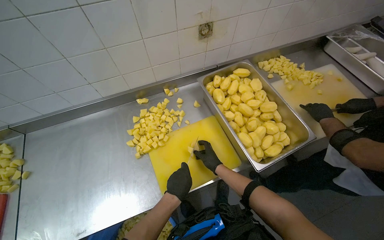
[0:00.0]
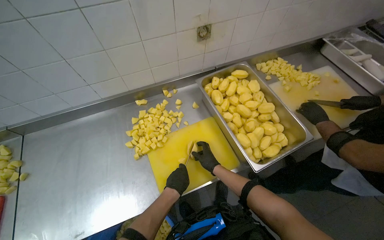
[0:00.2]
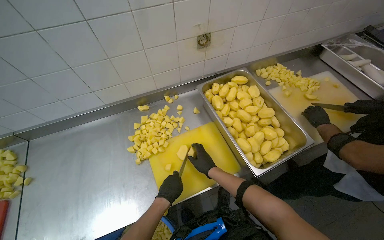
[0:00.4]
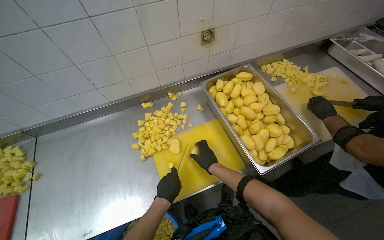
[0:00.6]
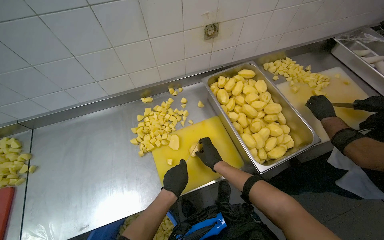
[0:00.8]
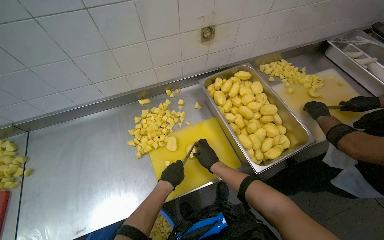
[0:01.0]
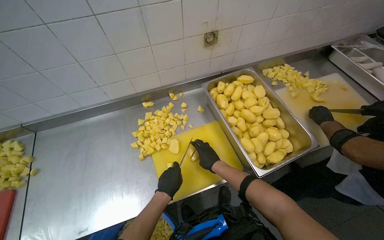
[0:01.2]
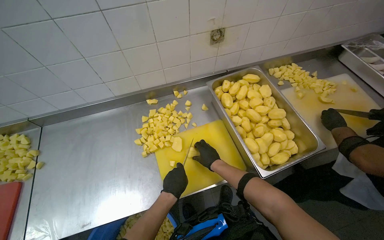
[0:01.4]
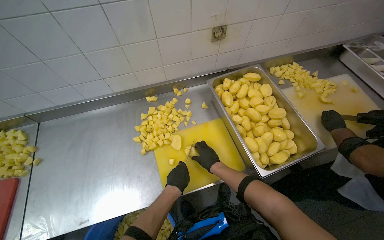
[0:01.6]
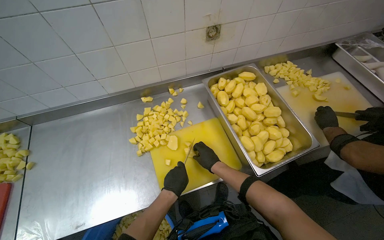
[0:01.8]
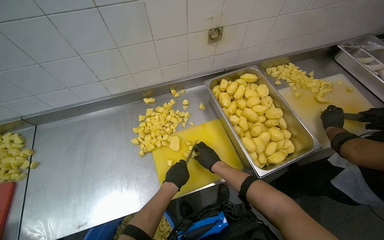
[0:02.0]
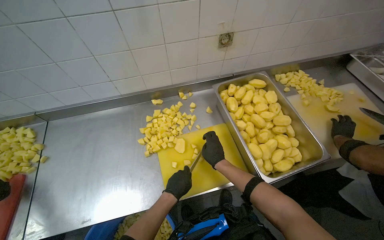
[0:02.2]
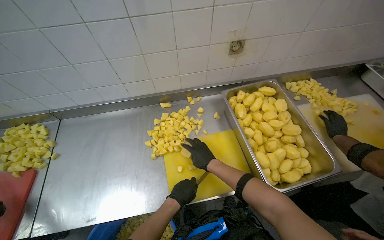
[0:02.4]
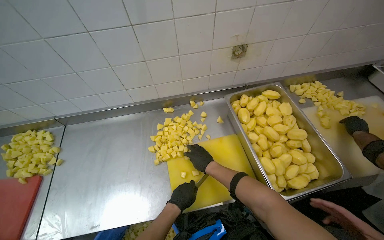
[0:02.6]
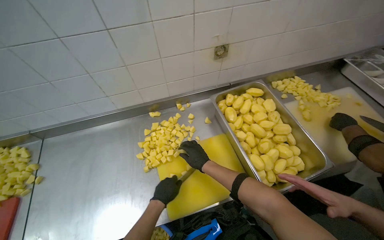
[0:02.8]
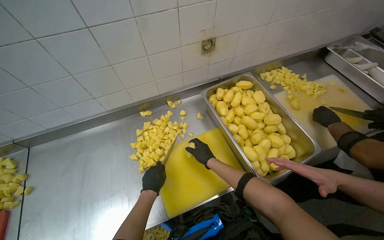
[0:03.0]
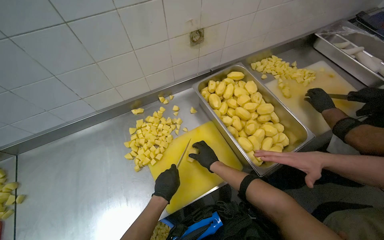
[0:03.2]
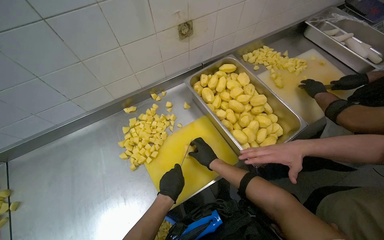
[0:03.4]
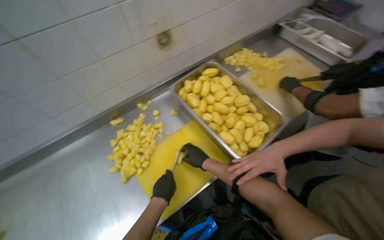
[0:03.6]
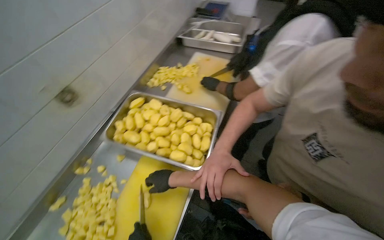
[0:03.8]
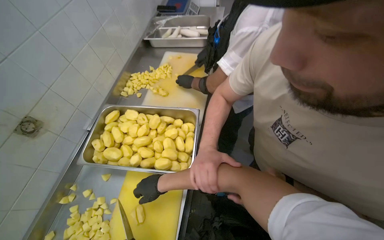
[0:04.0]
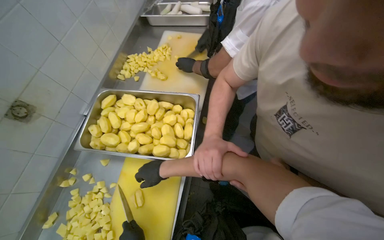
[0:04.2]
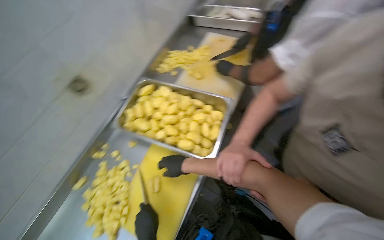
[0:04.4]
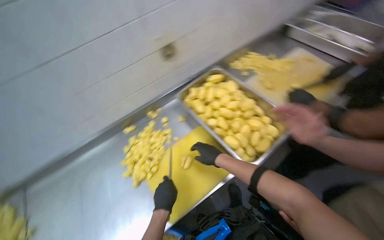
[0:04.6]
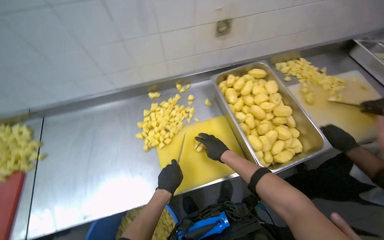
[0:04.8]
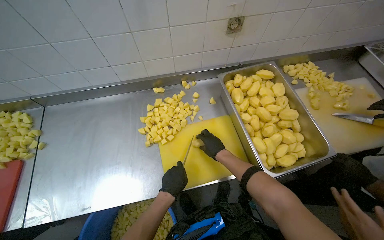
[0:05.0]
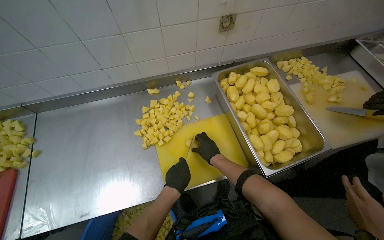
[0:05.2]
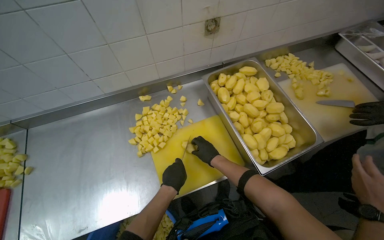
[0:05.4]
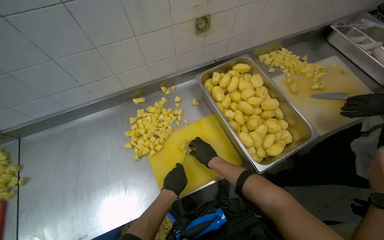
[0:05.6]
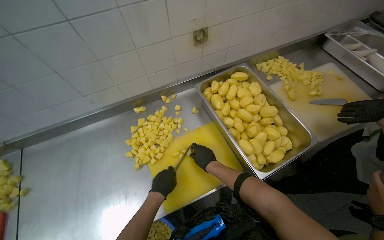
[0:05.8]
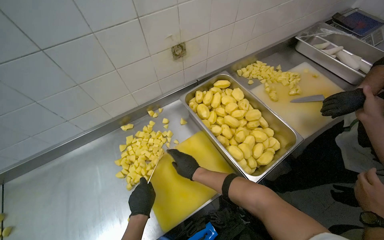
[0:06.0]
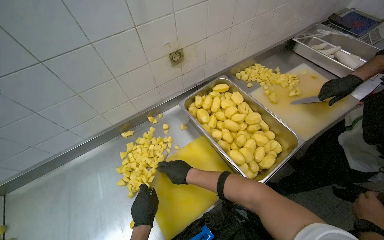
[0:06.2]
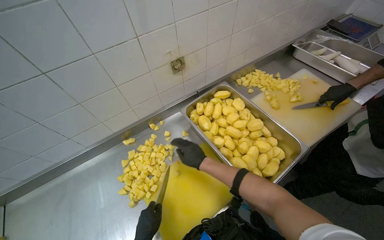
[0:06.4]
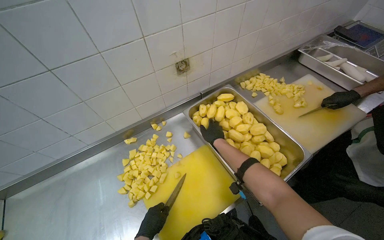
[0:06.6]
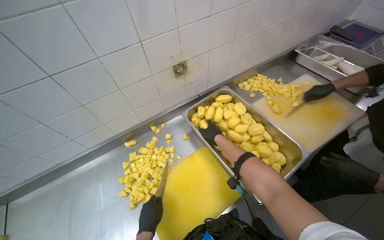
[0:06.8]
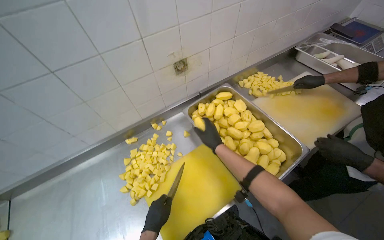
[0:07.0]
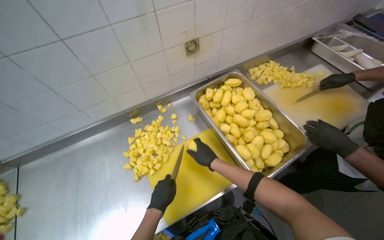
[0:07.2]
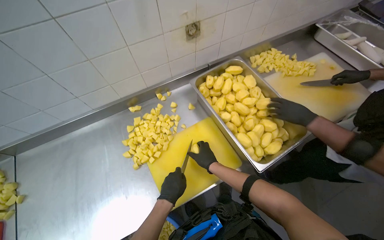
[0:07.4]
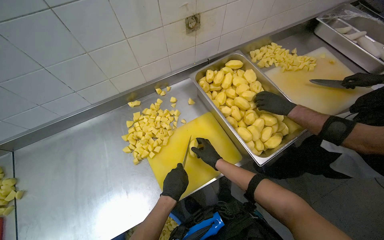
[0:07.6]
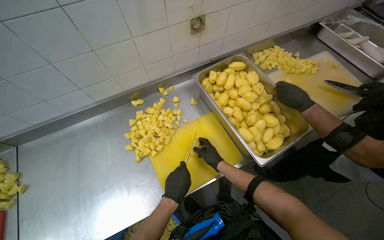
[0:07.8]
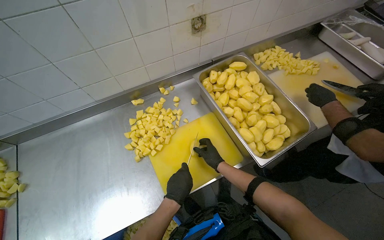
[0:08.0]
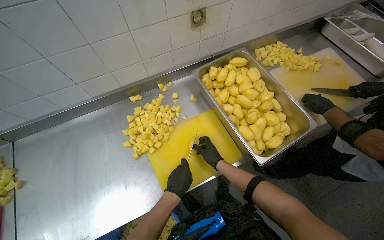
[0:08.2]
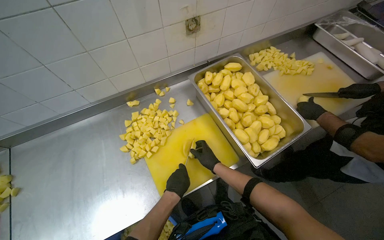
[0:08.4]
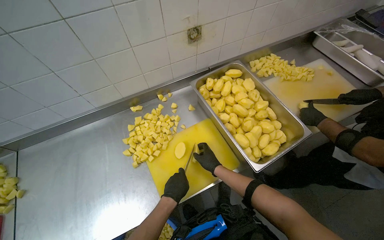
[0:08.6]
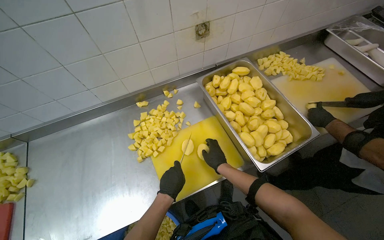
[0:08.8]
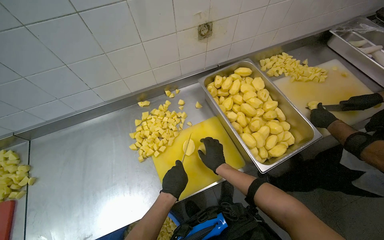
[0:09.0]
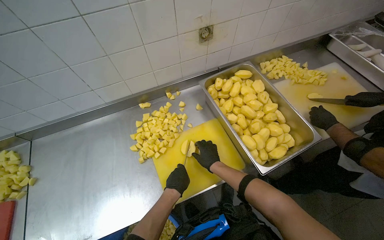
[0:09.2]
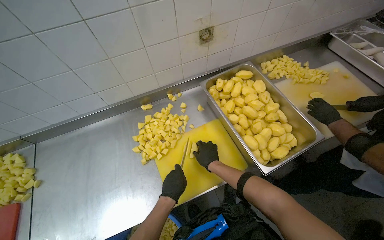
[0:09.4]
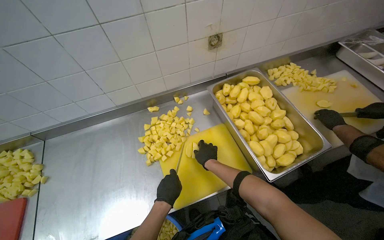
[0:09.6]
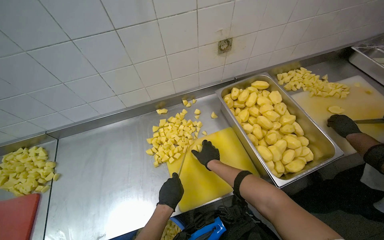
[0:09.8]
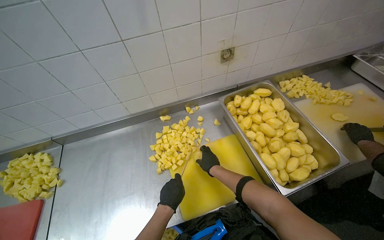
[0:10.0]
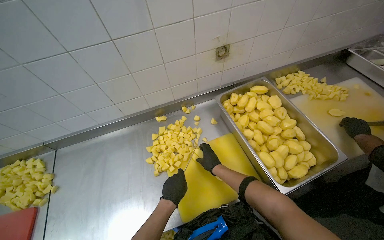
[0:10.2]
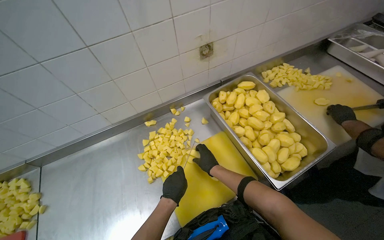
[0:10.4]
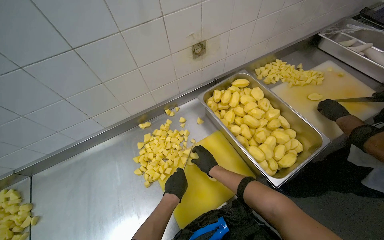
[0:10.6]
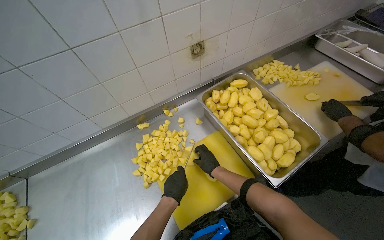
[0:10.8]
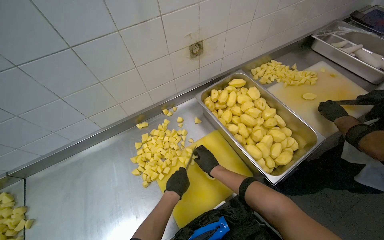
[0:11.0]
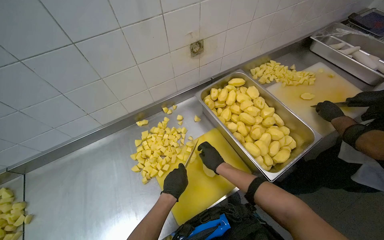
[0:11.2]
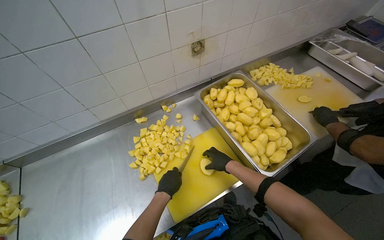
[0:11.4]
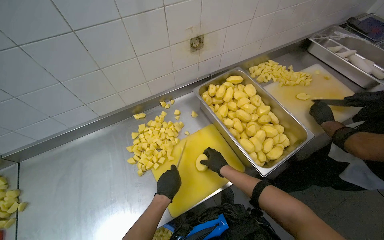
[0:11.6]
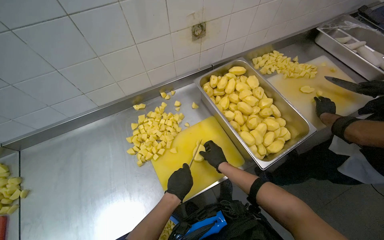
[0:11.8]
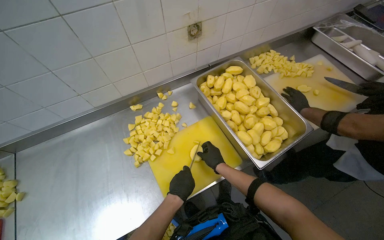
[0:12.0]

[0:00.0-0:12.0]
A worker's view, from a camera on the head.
Job: preparing food.
The whole recording: Cutting peeled potatoes into cubes. The worker continues cutting peeled potatoes into cubes on a yellow cutting board.
0:01.6 to 0:03.0: The left hand heads to the left and farther from the camera, covering approximately 10 cm.
0:03.0 to 0:04.4: The head rotates roughly 45 degrees to the right.
0:04.4 to 0:06.0: The head turns to the left by some 35 degrees.
0:06.0 to 0:07.6: The right hand reaches about 20 cm up the picture, then returns.
0:07.6 to 0:09.0: The hands make small movements and keep their place.

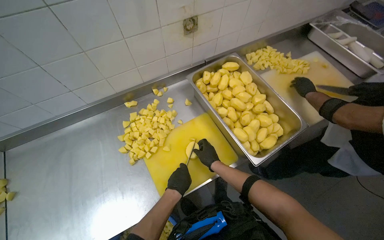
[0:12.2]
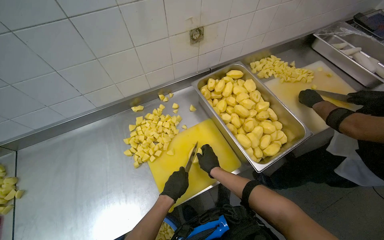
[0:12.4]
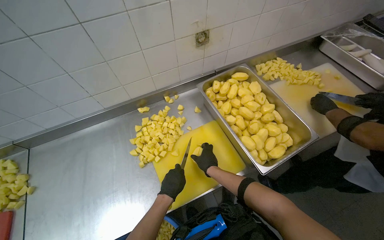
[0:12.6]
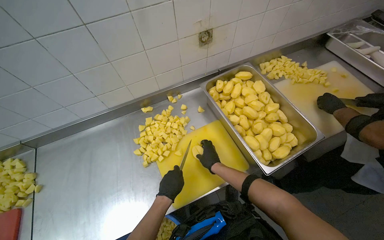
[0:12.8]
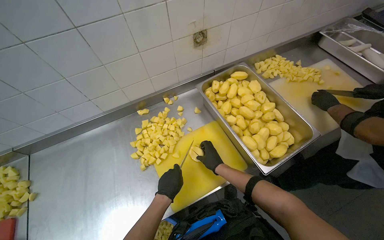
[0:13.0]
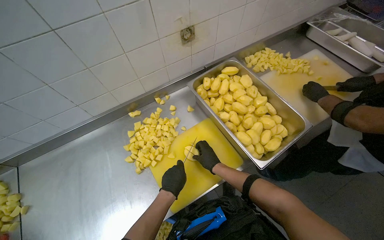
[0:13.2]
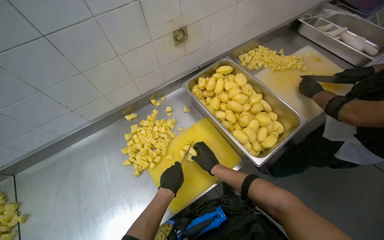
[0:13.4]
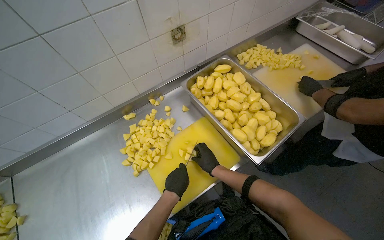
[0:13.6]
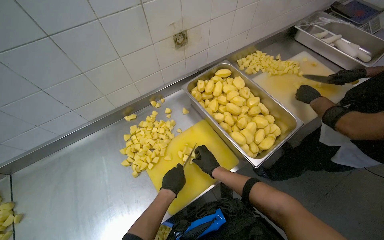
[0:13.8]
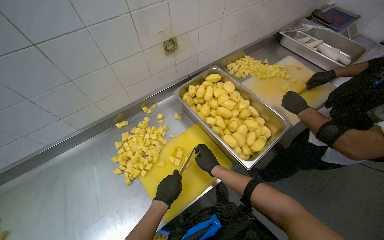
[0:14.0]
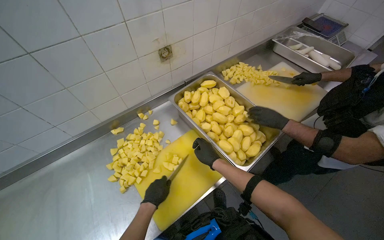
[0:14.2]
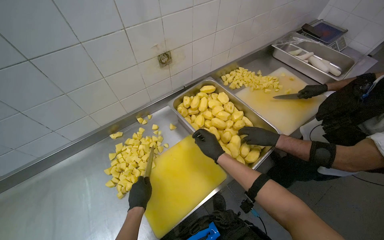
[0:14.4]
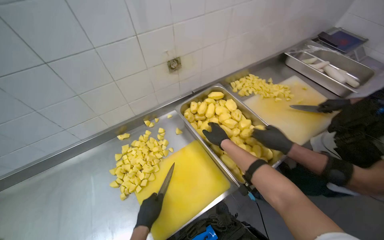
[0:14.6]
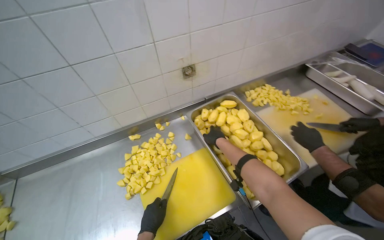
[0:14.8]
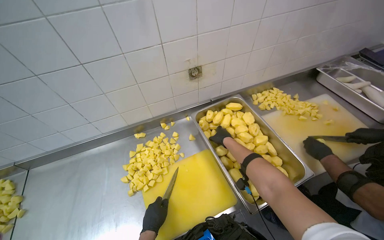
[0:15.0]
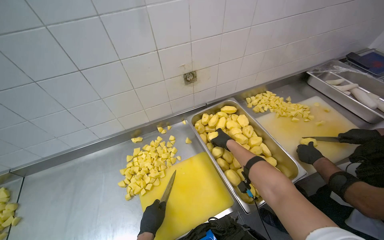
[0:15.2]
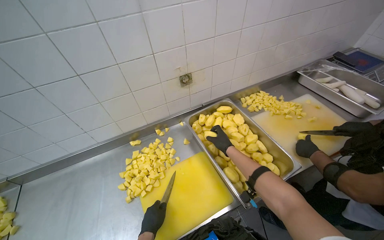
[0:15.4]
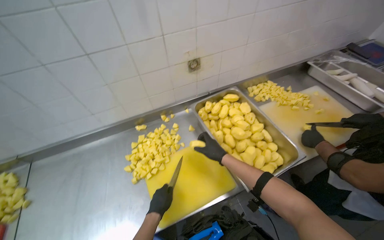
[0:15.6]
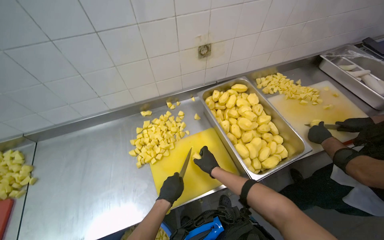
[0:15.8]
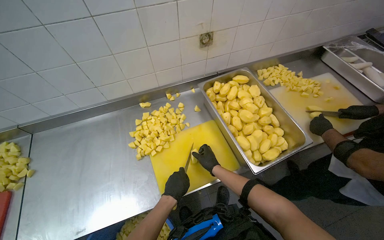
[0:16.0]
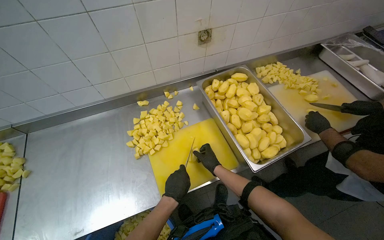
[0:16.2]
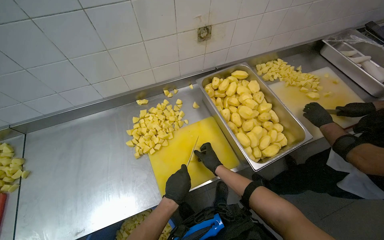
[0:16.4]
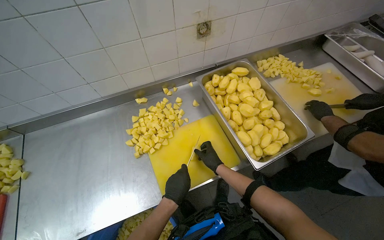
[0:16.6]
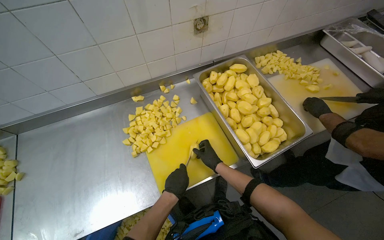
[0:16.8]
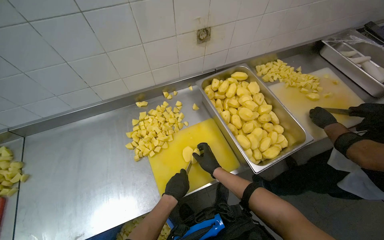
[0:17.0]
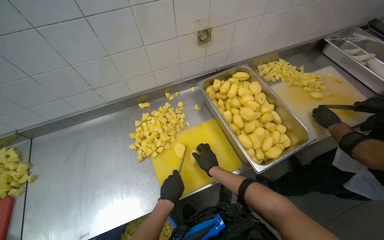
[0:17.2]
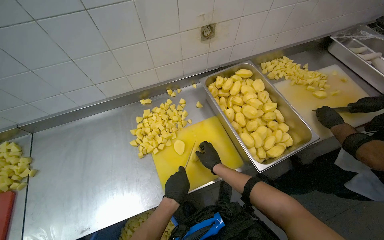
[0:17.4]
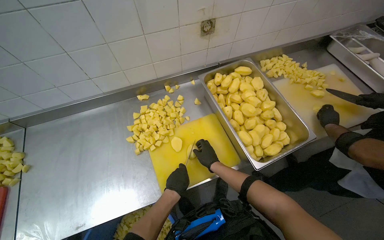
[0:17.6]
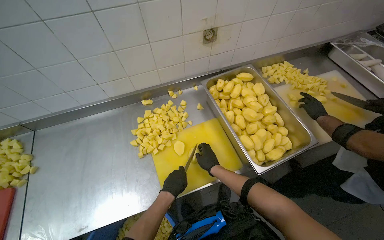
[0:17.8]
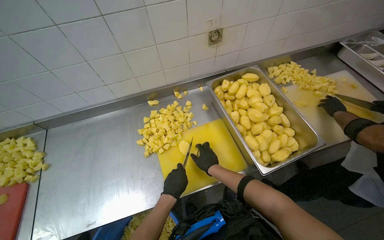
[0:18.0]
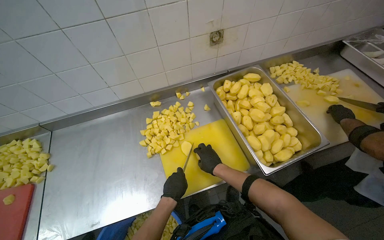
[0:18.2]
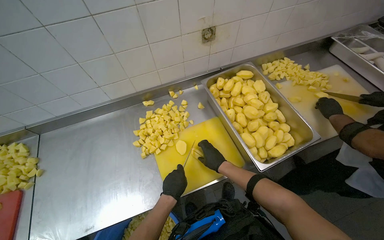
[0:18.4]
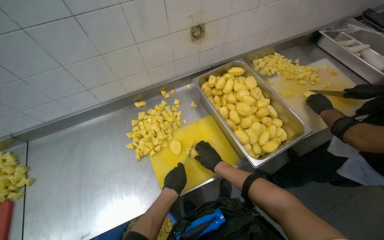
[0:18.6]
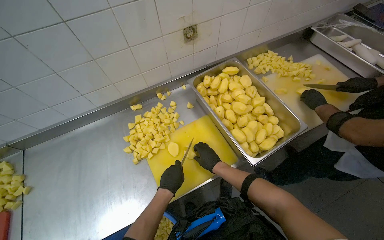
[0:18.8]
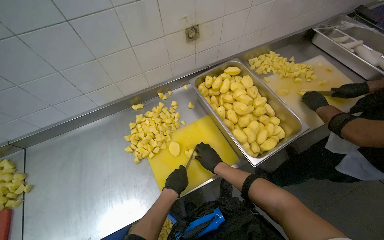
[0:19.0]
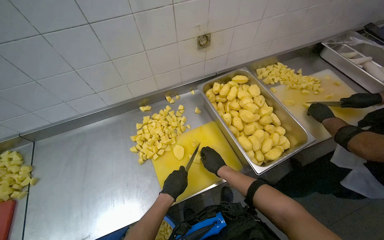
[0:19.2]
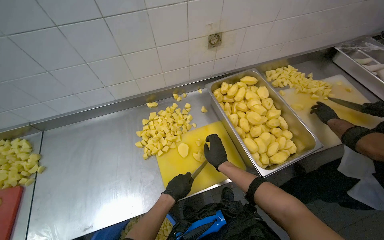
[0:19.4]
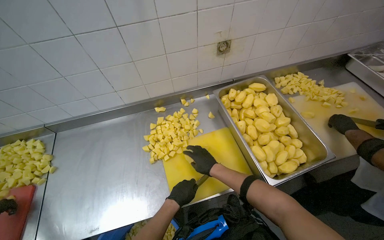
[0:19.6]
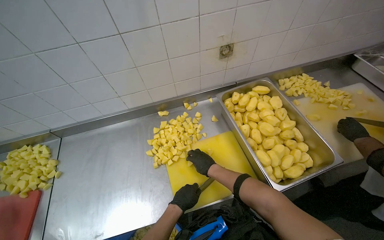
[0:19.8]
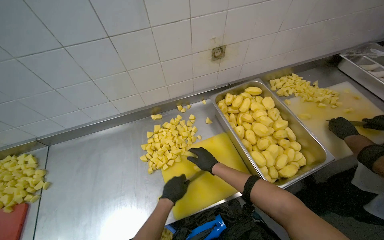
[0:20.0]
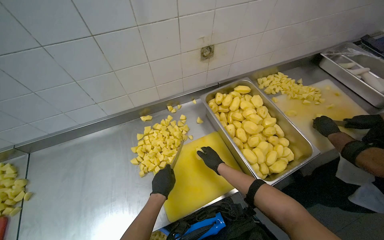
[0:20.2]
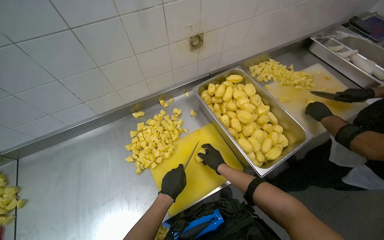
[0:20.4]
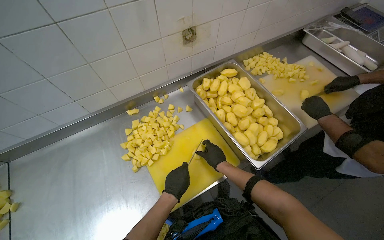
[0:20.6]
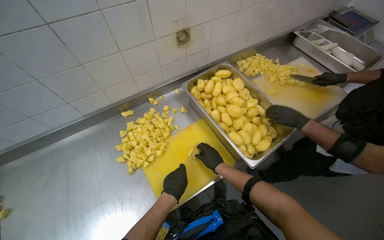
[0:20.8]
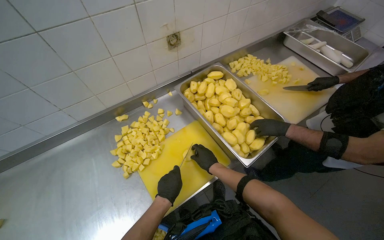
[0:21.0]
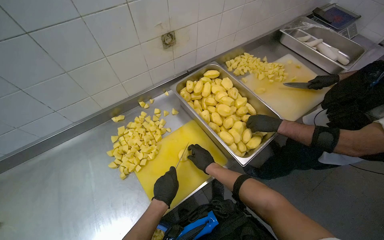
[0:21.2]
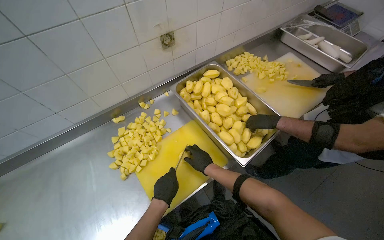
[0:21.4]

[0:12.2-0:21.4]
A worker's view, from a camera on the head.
Job: preparing food.
The whole recording: Cutting peeled potatoes into cubes. The worker continues cutting peeled potatoes into cubes on a yellow cutting board.
0:12.2 to 0:13.8: The hands stay close to where they were, moving slightly.
0:13.8 to 0:15.2: The right hand moves up the picture, approximately 25 cm.
0:15.2 to 0:16.8: The view tilts approximately 10 degrees downward. The right hand goes some 30 cm down the picture and to the left.
0:18.4 to 0:19.8: The hands work in one place, with small movements.
0:19.8 to 0:21.4: The head turns to the right by about 20 degrees.
